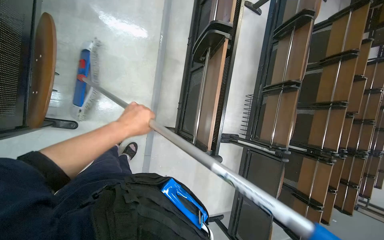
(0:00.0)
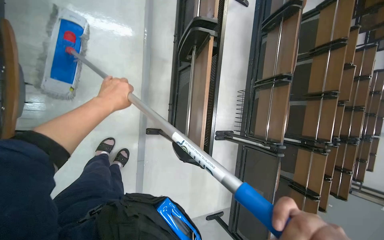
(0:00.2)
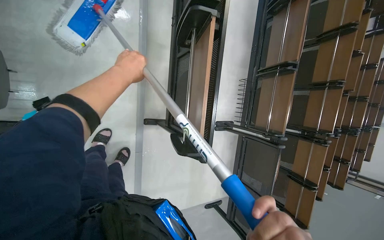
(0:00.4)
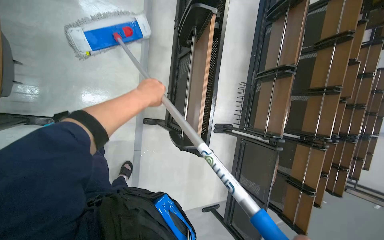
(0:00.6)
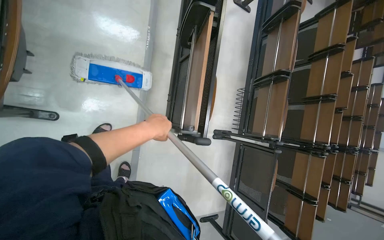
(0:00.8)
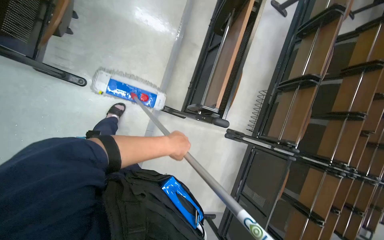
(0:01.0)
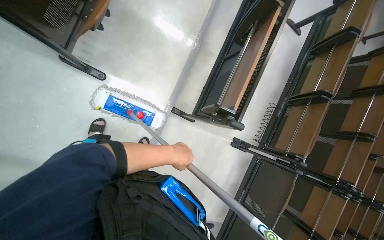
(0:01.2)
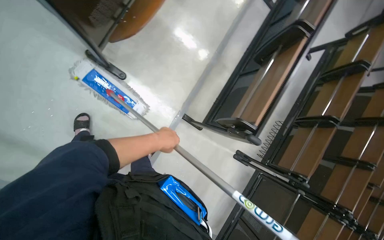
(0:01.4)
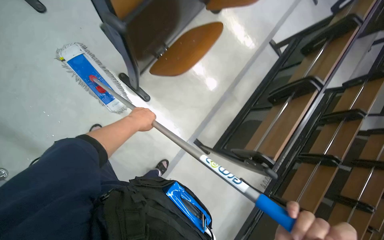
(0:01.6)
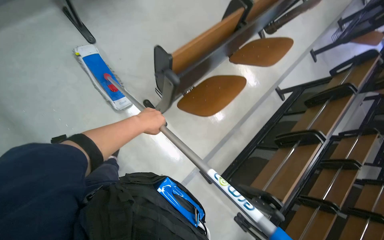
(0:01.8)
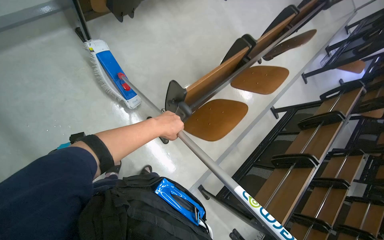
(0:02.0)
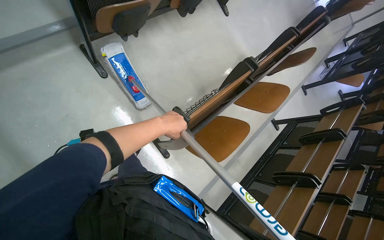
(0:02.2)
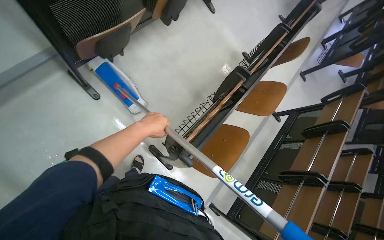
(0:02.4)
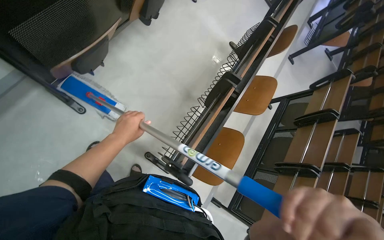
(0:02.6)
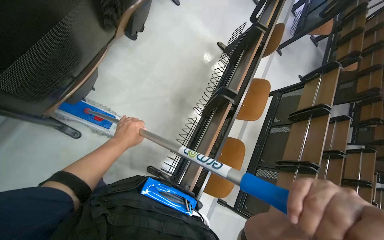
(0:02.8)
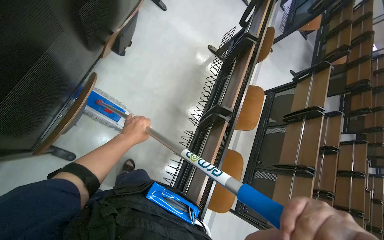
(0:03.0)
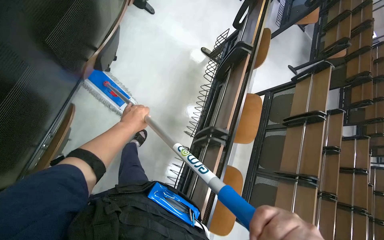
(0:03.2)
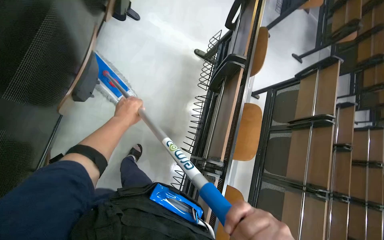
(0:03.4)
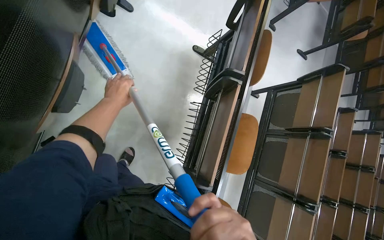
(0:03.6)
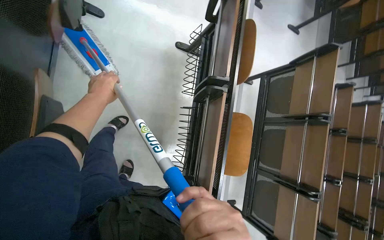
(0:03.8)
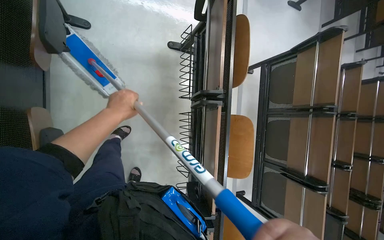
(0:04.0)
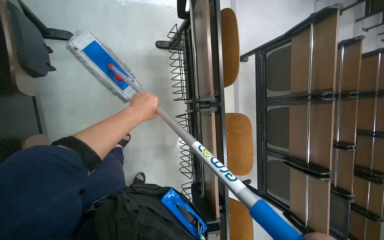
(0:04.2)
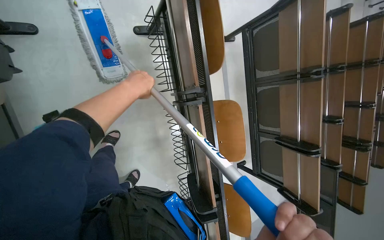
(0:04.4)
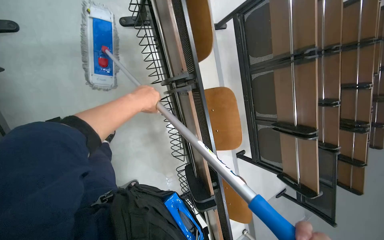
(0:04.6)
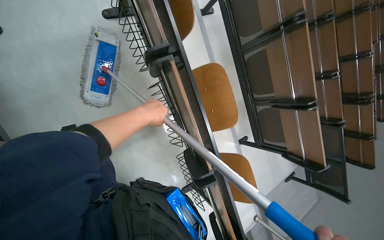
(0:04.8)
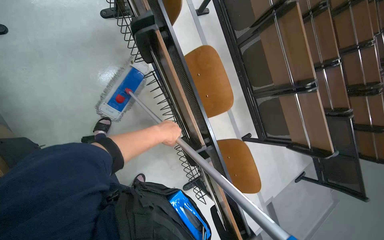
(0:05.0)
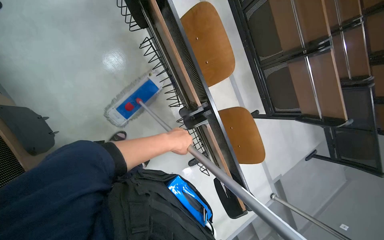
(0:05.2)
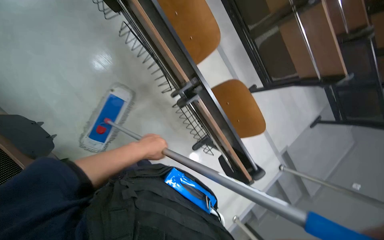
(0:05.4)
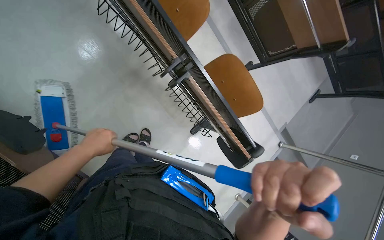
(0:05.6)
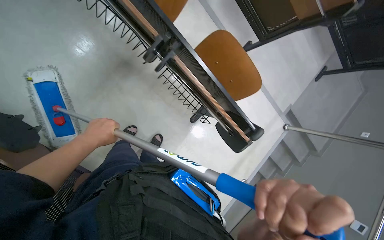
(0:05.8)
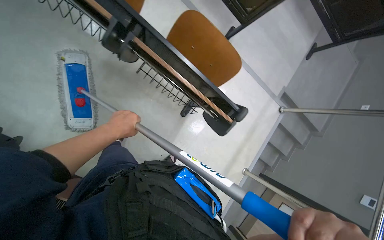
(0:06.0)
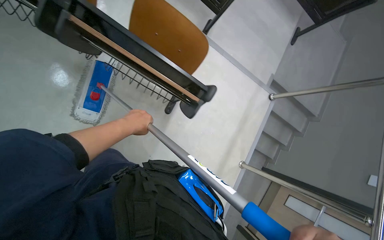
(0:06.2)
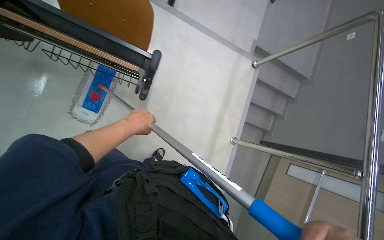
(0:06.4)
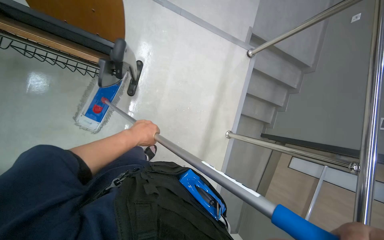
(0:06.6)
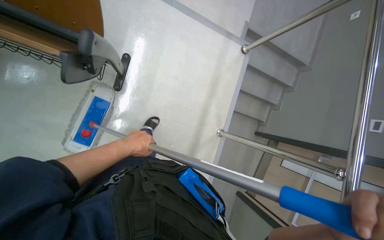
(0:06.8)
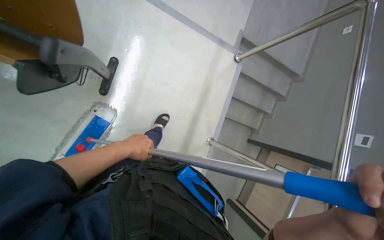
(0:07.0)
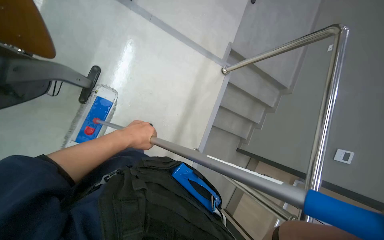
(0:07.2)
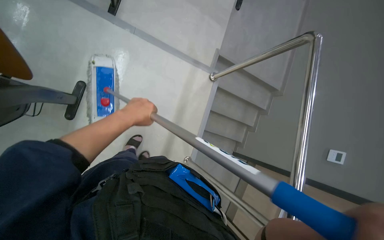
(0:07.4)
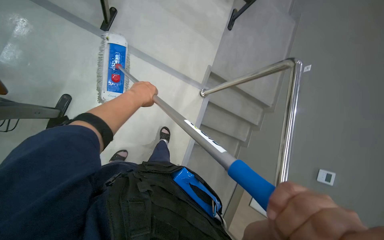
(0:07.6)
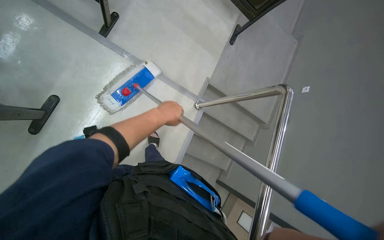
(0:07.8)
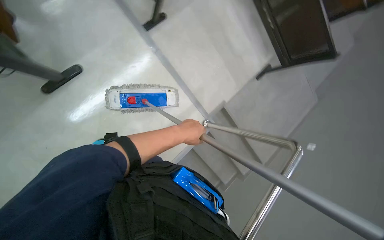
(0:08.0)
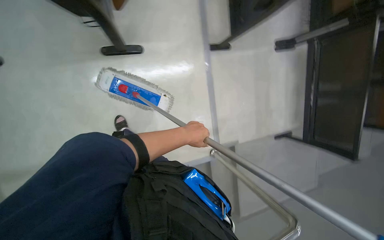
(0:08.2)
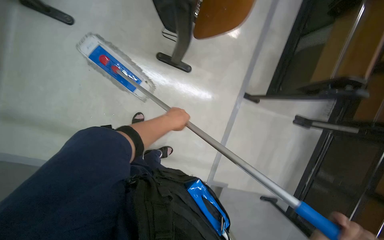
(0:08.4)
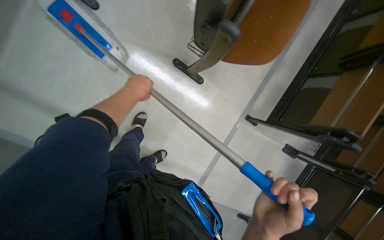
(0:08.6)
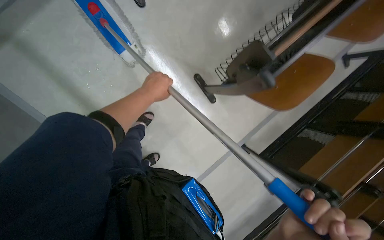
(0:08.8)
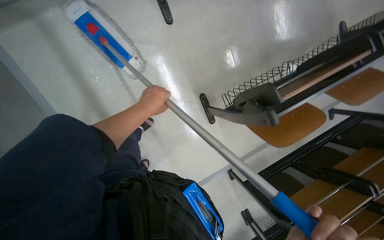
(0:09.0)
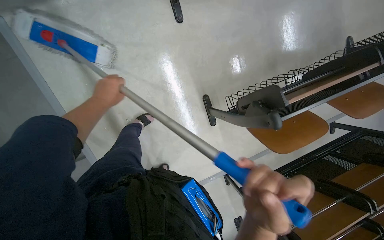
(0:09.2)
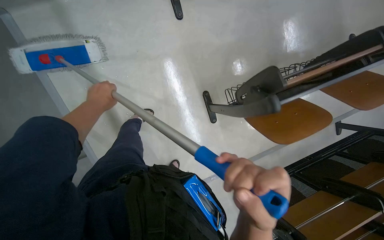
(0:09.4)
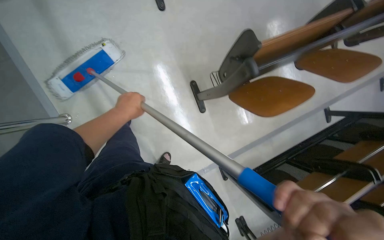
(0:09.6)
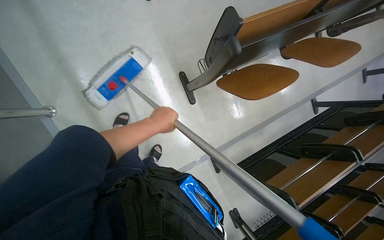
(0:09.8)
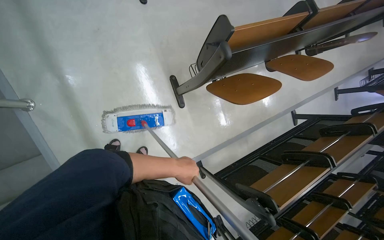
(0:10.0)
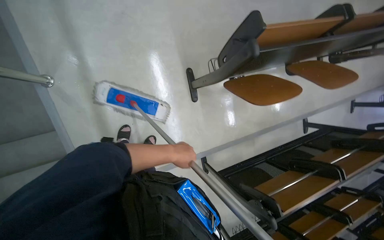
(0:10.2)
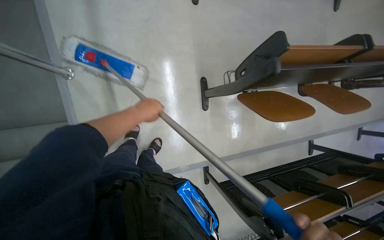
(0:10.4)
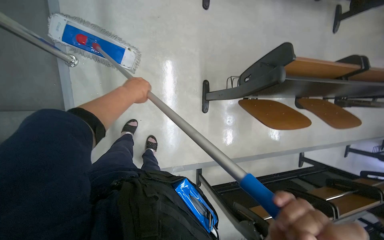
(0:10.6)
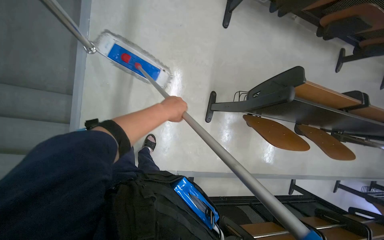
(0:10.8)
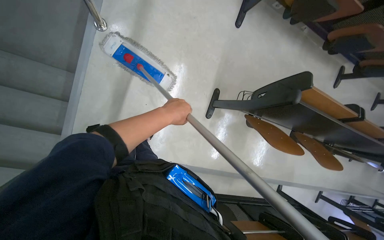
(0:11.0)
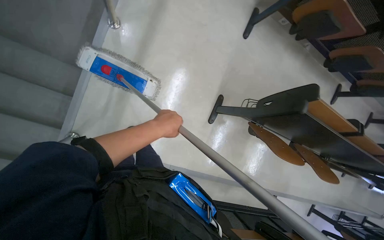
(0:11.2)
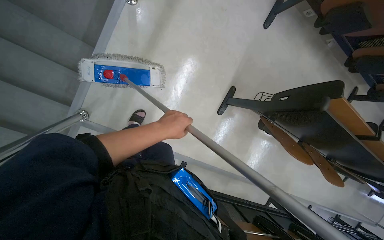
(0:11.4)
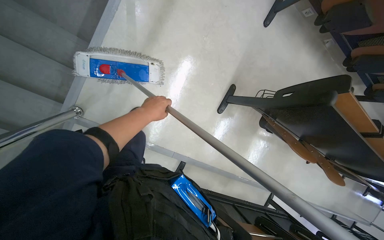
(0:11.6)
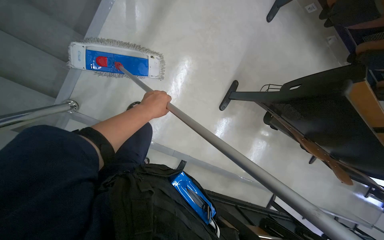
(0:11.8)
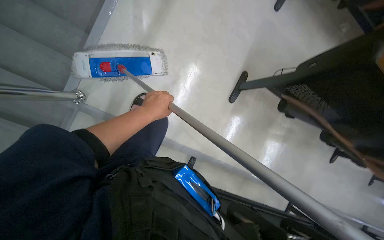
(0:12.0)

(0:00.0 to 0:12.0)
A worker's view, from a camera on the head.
Job: mopping floor.
The whole recording: Mopping lecture hall floor. The worker dips the mop into the bucket and mops the floor of the lecture hall.
0:00.0 - 0:01.6: The camera is carried approximately 50 cm. The wearer looks roughly 15 degrees further upward. The scene rotates clockwise by some 30 degrees.
0:01.6 - 0:03.0: The wearer moves about 80 cm.
0:03.0 - 0:04.4: The wearer moves roughly 90 cm. The camera pitches downward, by some 30 degrees. Everything in view rotates some 30 degrees counterclockwise.
0:04.4 - 0:06.0: The camera is carried about 70 cm. The view tilts about 15 degrees downward. The scene rotates counterclockwise by about 40 degrees.
0:06.0 - 0:07.6: The camera travels to the right, approximately 90 cm.
0:07.6 - 0:09.0: The scene turns about 60 degrees clockwise in the picture.
0:10.4 - 0:12.0: The camera travels approximately 40 cm. Everything in view rotates about 30 degrees clockwise.

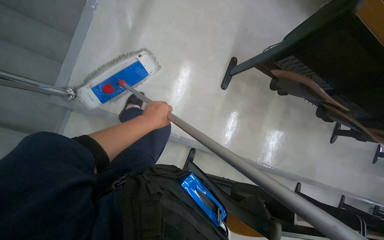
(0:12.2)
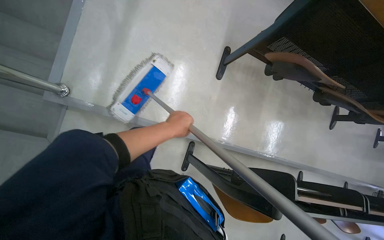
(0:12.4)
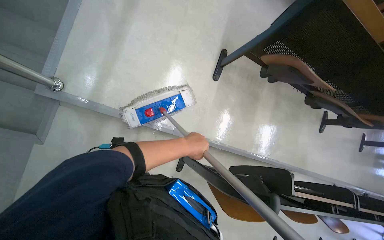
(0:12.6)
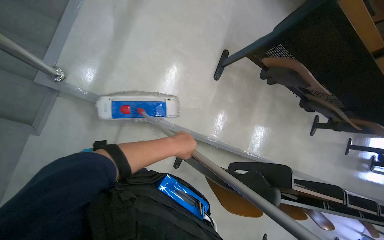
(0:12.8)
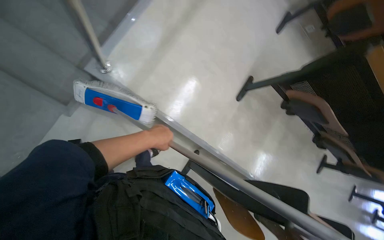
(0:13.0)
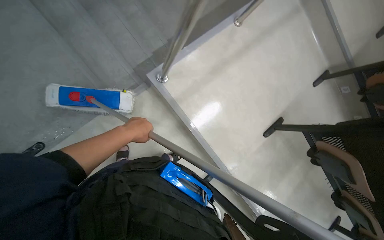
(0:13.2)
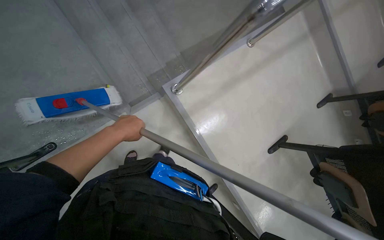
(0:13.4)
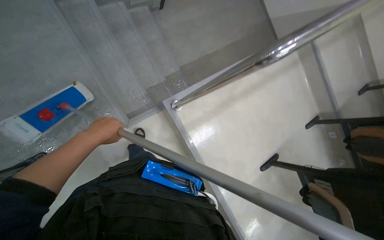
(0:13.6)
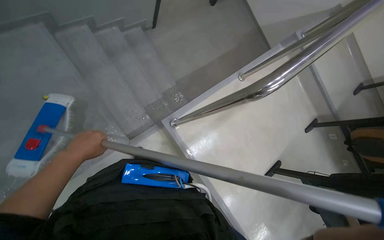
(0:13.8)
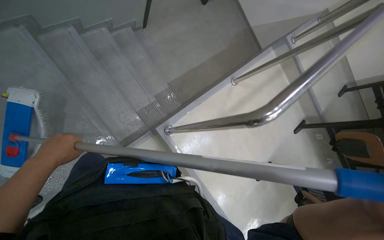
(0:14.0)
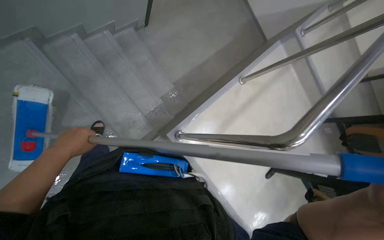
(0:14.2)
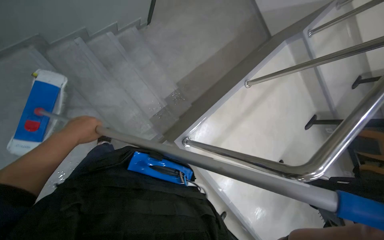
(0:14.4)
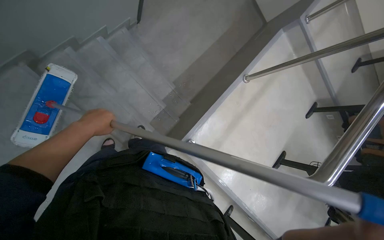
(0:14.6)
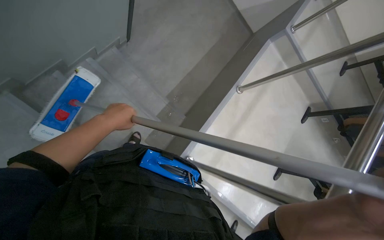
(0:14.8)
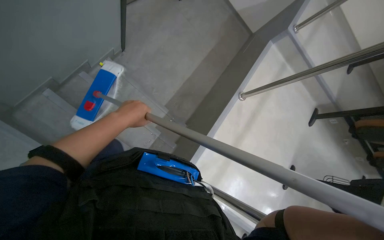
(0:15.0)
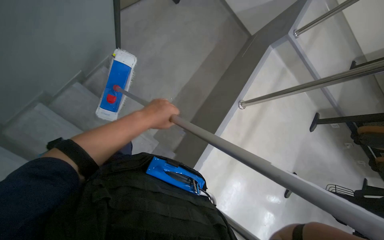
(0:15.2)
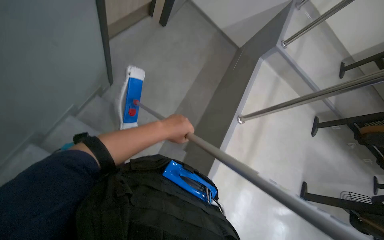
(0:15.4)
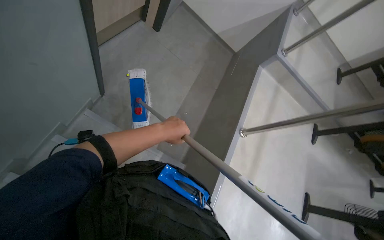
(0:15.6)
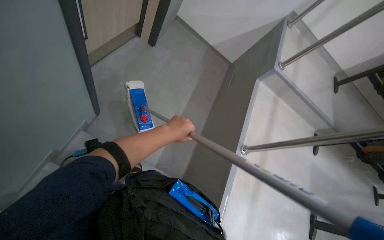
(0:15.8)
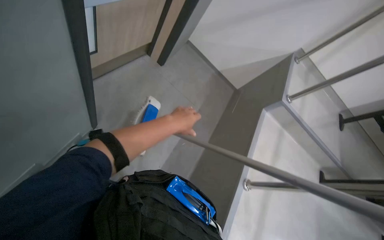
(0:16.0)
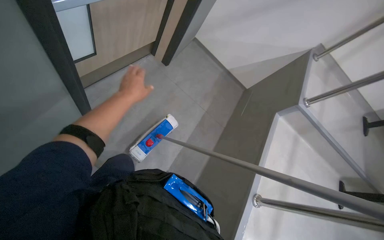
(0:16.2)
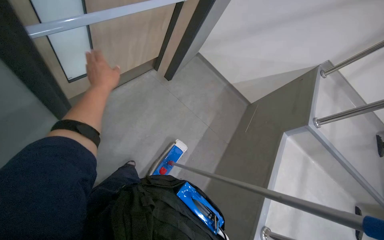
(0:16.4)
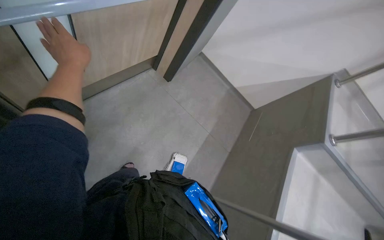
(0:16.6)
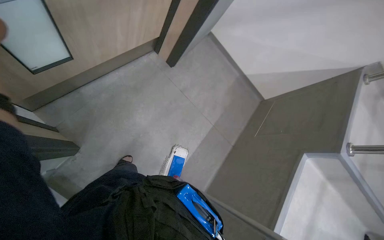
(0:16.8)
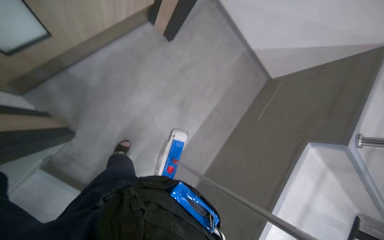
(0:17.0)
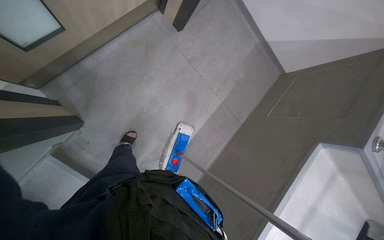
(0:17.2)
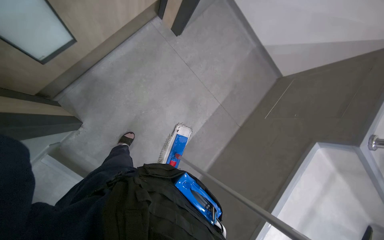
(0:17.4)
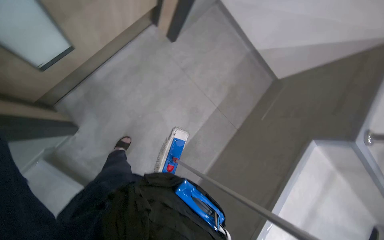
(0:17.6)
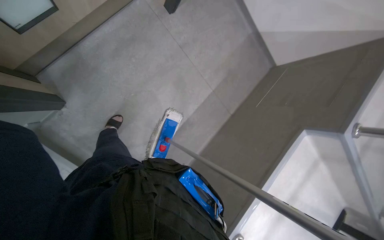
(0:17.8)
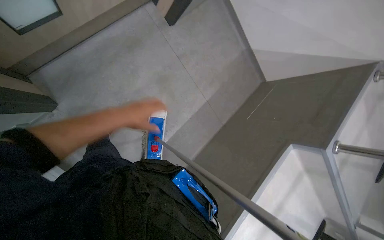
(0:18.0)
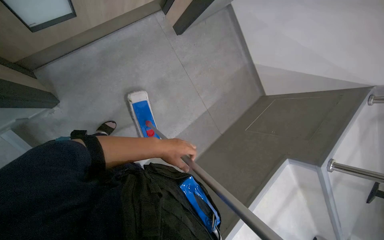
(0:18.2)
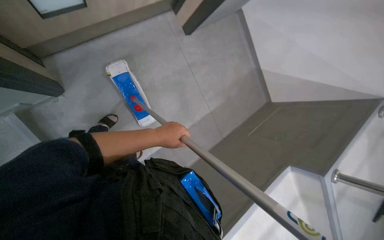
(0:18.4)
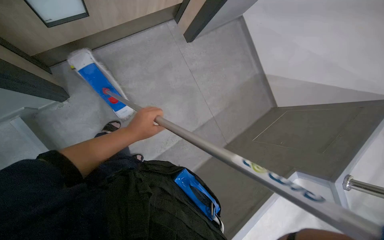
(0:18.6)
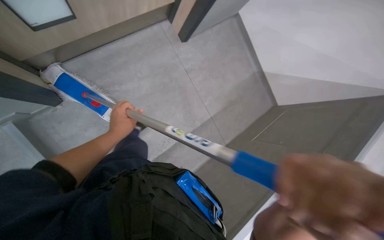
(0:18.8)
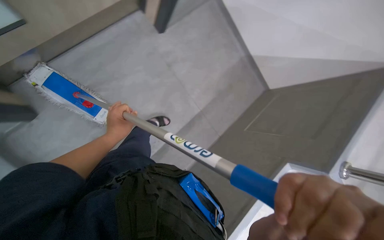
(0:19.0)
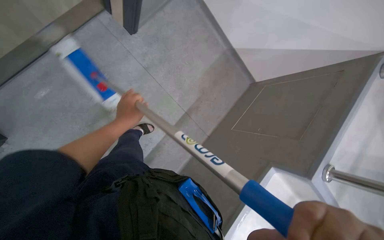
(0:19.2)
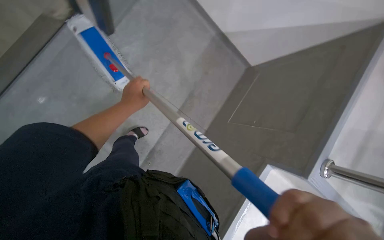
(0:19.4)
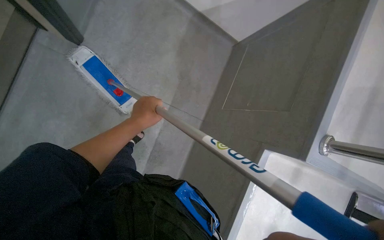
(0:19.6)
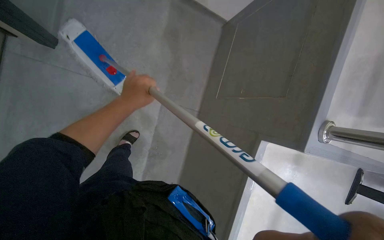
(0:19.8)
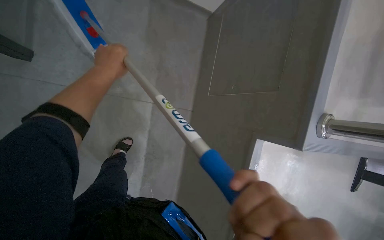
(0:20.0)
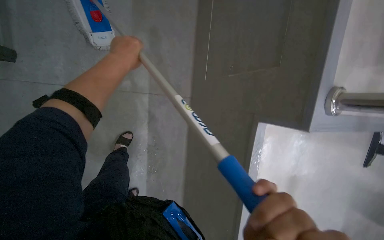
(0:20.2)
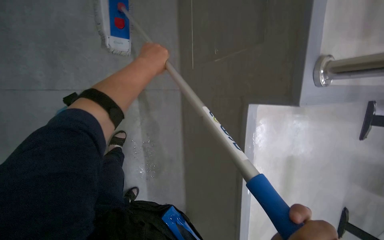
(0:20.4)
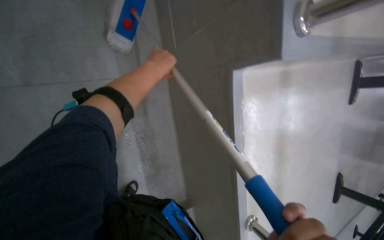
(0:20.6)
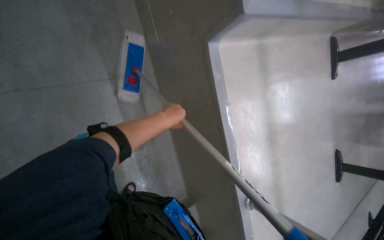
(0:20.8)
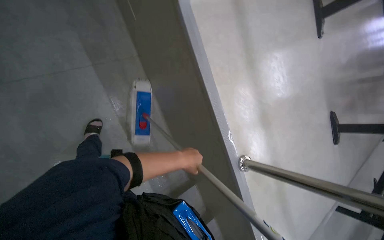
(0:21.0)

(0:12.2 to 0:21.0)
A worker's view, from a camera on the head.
Job: mopping floor.
The whole recording: Mopping lecture hall floor. The worker dips the mop into the bucket and mops the floor of the lecture hall.
0:12.2 - 0:13.6: The camera travels roughly 60 cm. The wearer looks some 20 degrees further upward. The scene turns about 35 degrees clockwise in the picture.
0:15.2 - 0:16.6: The wearer moves some 90 cm. The wearer looks approximately 15 degrees further upward.
0:16.6 - 0:18.0: The wearer looks about 20 degrees further downward.
0:19.6 - 0:21.0: The view tips downward by roughly 15 degrees. The scene rotates counterclockwise by about 45 degrees.
